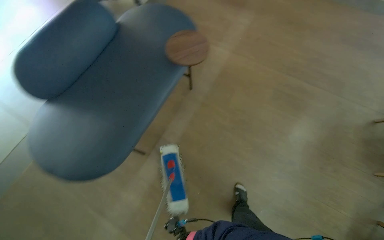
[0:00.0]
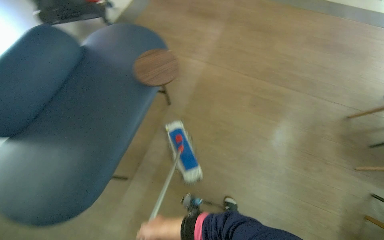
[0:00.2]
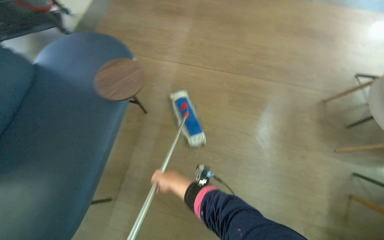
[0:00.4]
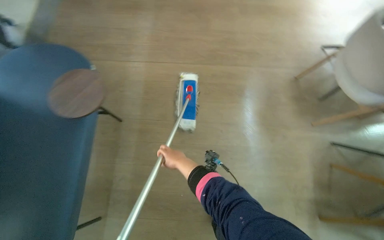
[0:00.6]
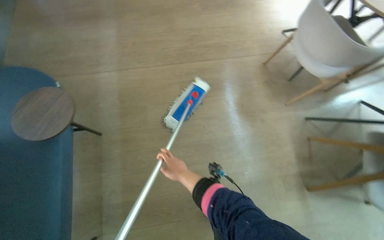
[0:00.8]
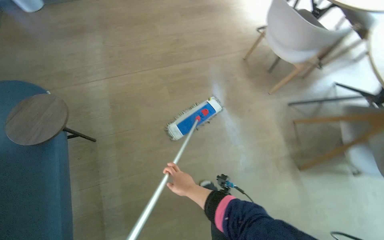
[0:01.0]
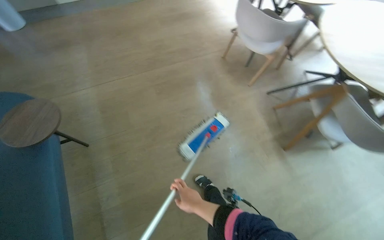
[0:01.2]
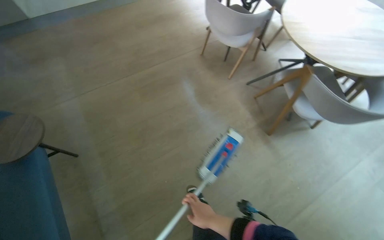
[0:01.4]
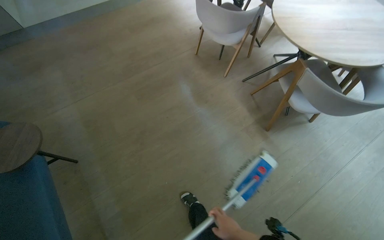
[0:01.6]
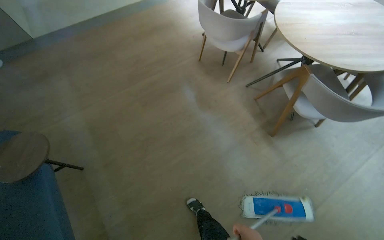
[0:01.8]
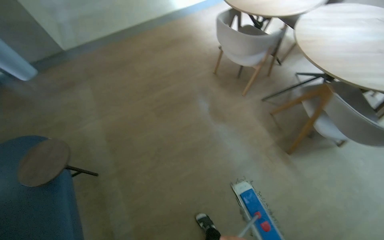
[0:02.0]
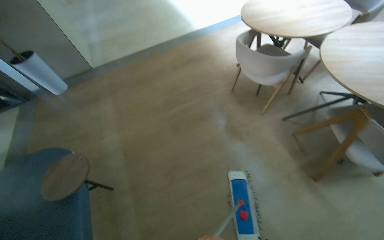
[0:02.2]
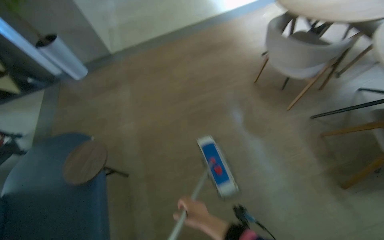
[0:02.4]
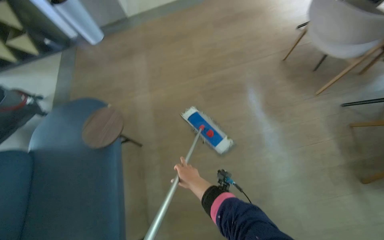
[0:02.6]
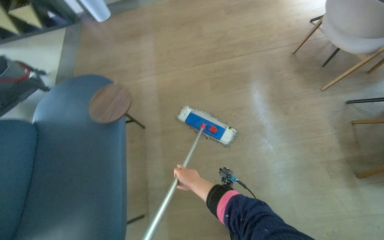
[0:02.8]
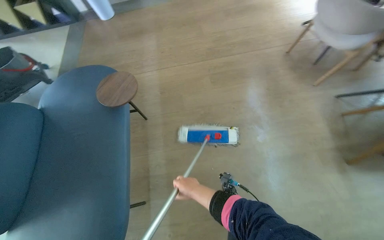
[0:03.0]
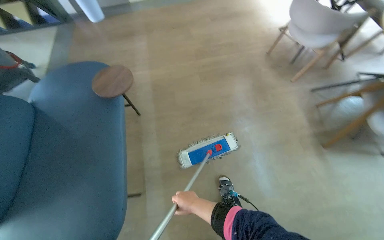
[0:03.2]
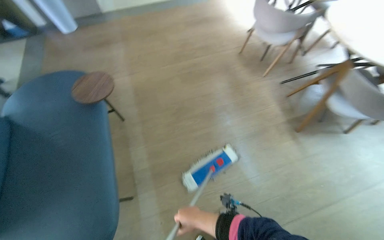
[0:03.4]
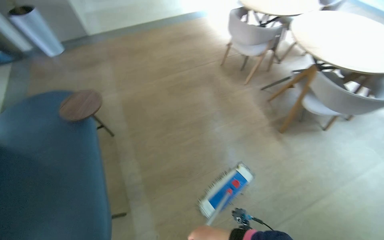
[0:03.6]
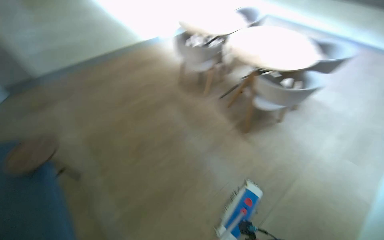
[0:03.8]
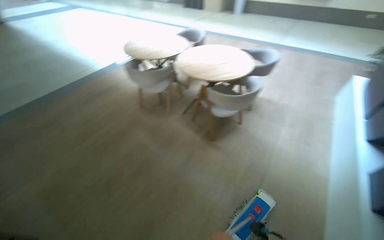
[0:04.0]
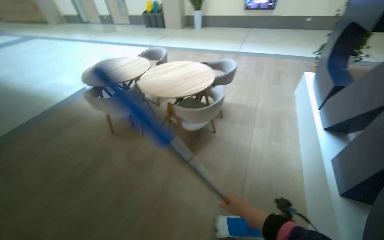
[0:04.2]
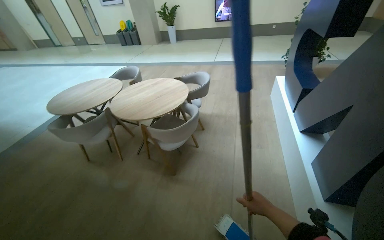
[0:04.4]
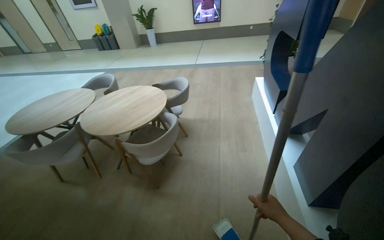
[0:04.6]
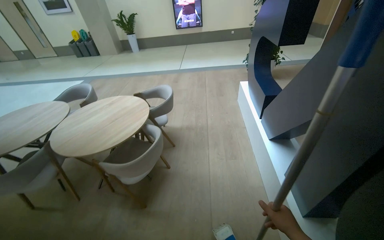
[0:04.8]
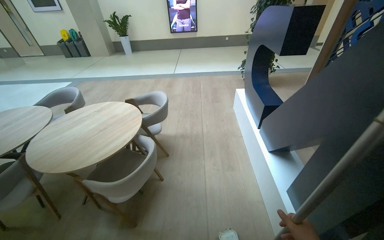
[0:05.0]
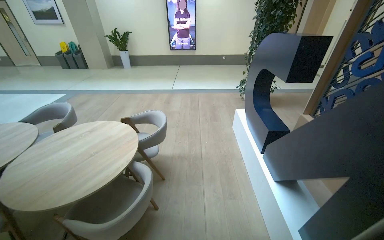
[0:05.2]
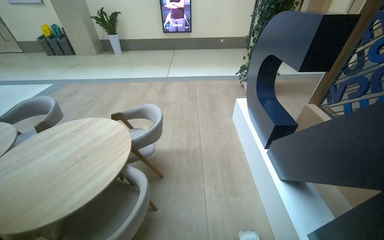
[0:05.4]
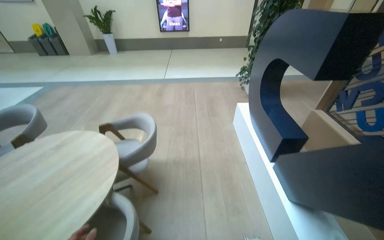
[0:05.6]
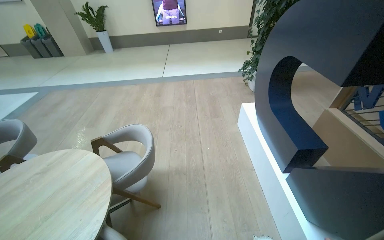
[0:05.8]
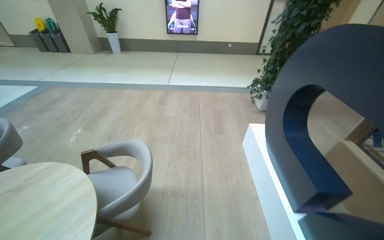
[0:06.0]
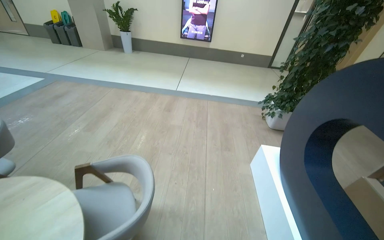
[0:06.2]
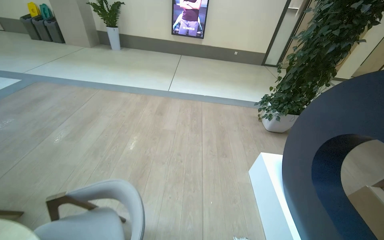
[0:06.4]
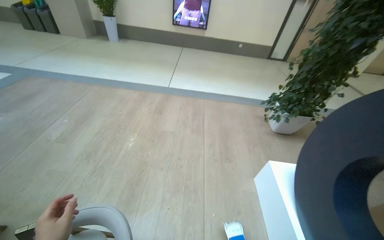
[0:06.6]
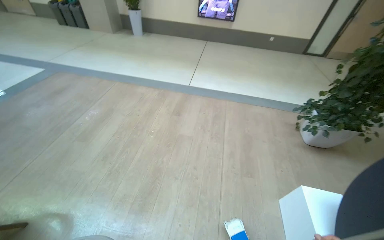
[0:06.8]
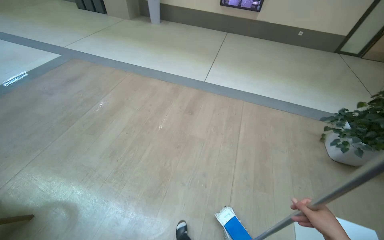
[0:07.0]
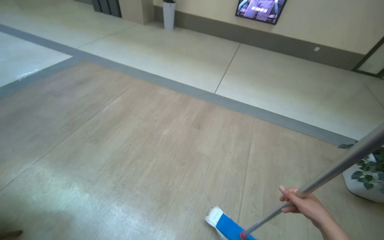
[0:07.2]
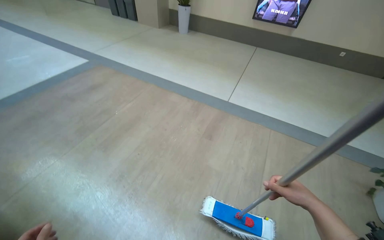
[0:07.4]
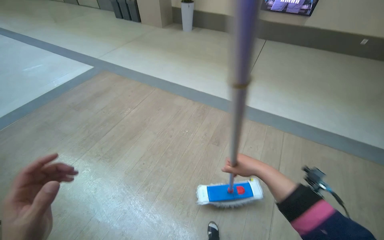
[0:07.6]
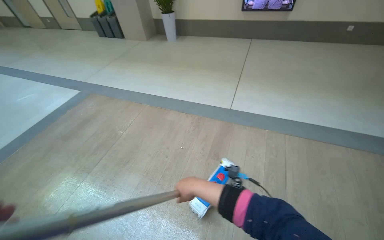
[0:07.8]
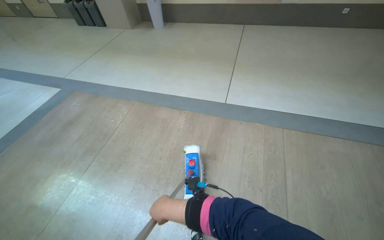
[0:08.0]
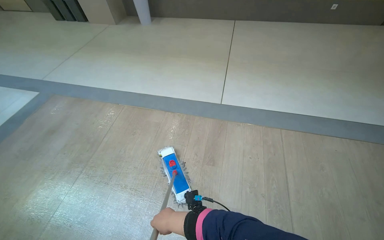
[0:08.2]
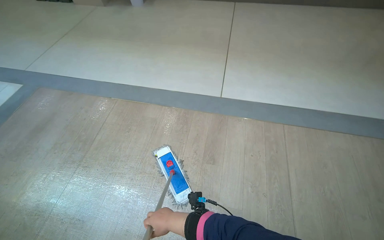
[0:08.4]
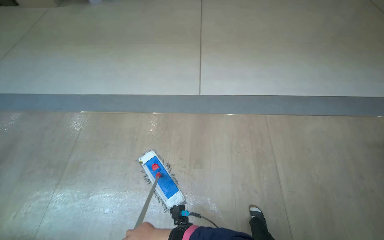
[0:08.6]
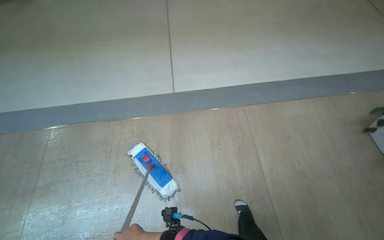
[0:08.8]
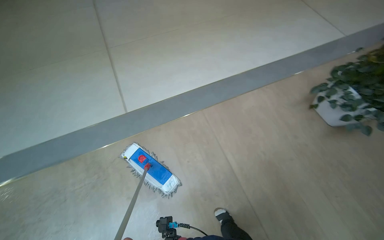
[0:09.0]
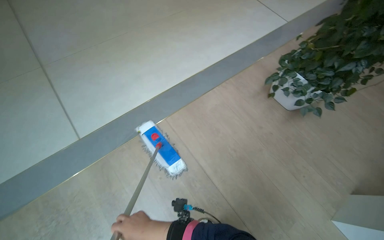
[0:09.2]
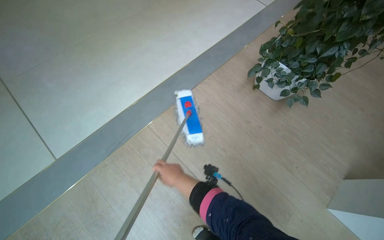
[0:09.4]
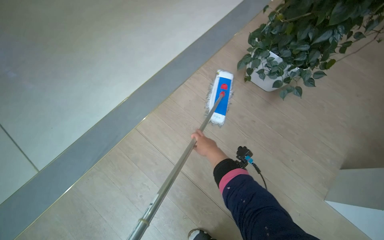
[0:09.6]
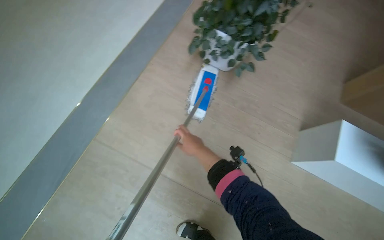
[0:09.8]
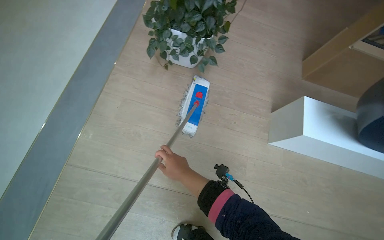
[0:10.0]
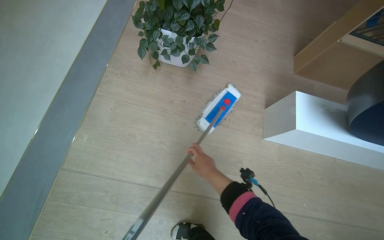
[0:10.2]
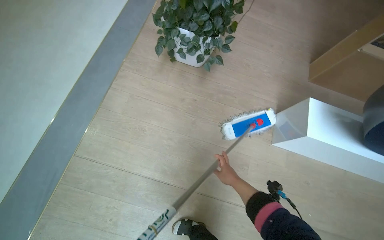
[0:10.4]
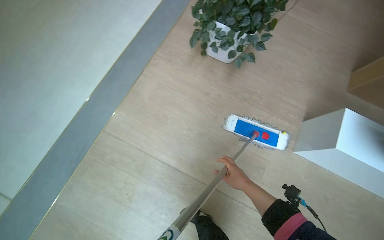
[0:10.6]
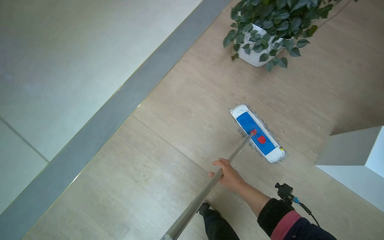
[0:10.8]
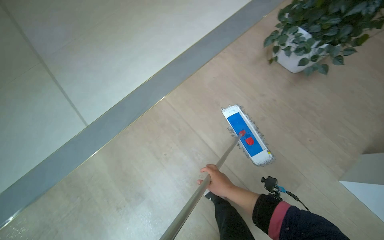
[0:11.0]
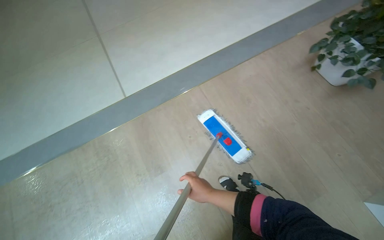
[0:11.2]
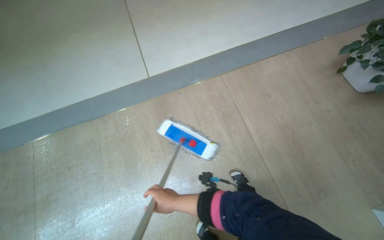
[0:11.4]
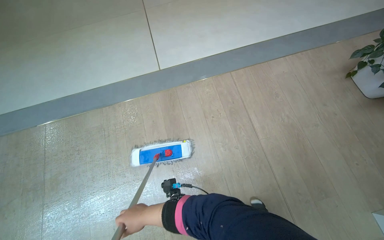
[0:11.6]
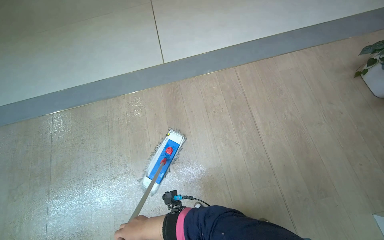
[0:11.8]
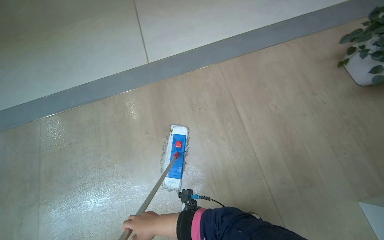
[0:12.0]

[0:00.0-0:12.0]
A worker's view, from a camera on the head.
Job: mopping floor.
The whole recording: Mopping common area floor. The worker mops the floor in the common area, moving around tables and chairs.
0:00.0 to 0:01.6: The head turns to the right by approximately 65 degrees.
0:01.6 to 0:03.0: The head rotates about 25 degrees to the left.
0:03.0 to 0:04.4: The camera travels approximately 70 cm. The head rotates some 70 degrees to the right. The view tips upward by roughly 30 degrees.
0:04.4 to 0:06.0: The camera travels approximately 1.5 m.
0:07.6 to 0:09.0: The wearer moves some 90 cm. The wearer looks some 50 degrees further to the right. The camera pitches downward, by some 15 degrees.
0:09.0 to 0:10.4: The head travels roughly 50 cm. The head rotates approximately 50 degrees to the right. The view tips downward by approximately 15 degrees.
0:10.4 to 0:12.0: The wearer moves roughly 60 cm. The head turns to the left by about 60 degrees.

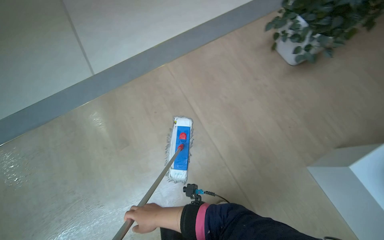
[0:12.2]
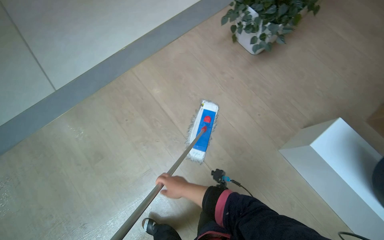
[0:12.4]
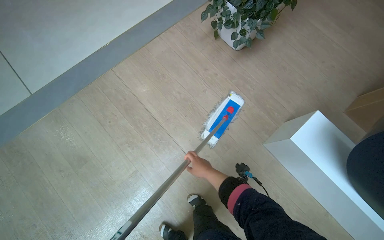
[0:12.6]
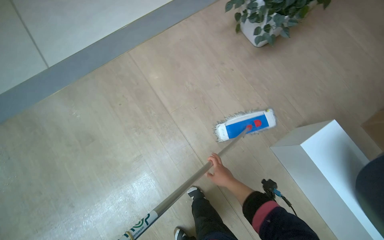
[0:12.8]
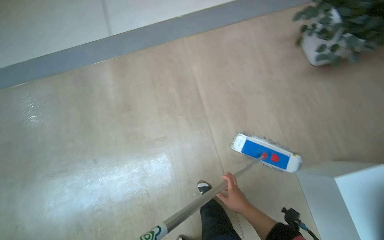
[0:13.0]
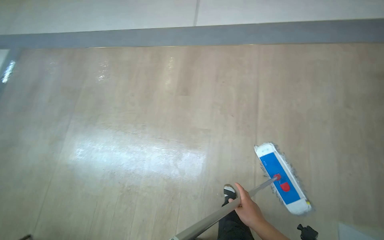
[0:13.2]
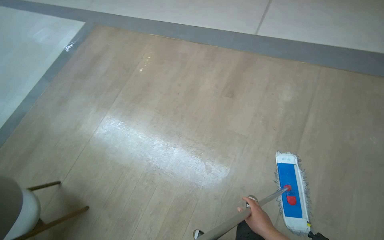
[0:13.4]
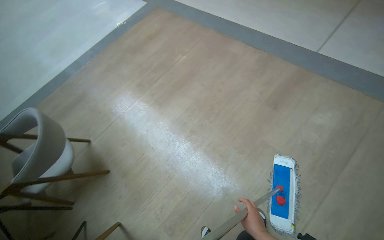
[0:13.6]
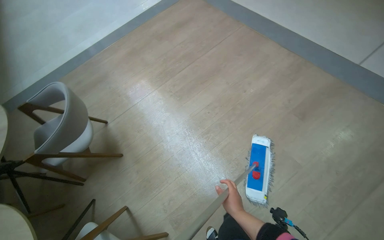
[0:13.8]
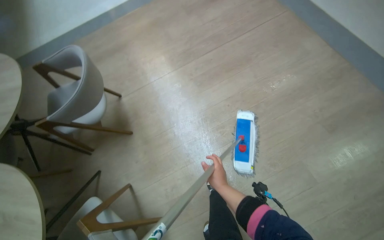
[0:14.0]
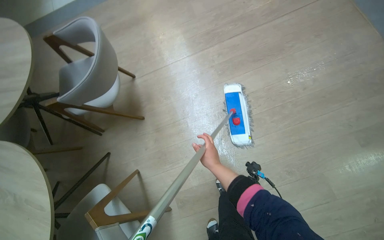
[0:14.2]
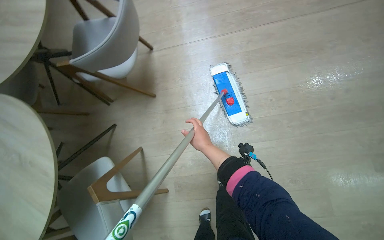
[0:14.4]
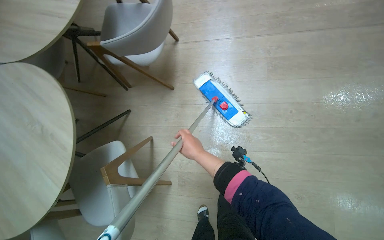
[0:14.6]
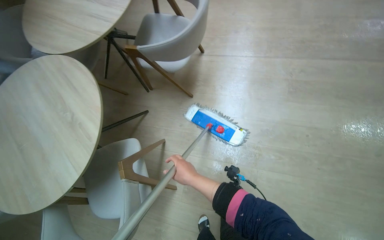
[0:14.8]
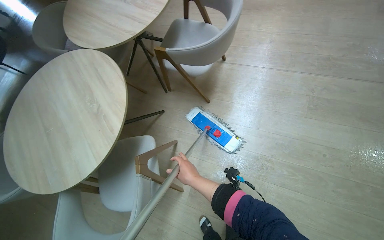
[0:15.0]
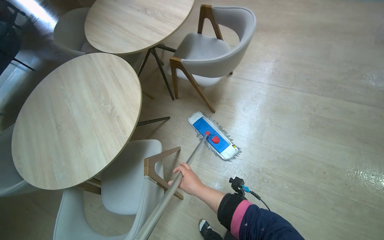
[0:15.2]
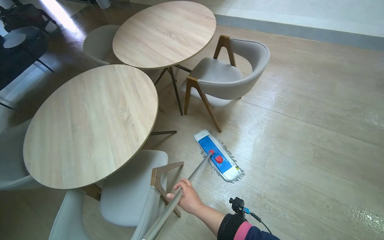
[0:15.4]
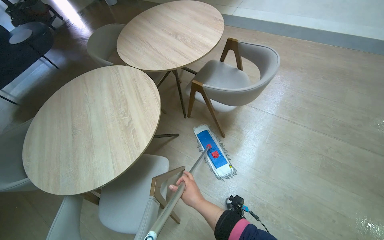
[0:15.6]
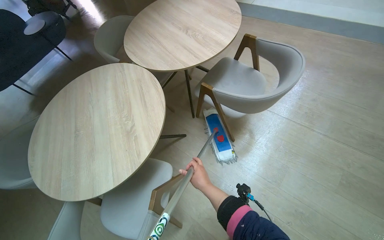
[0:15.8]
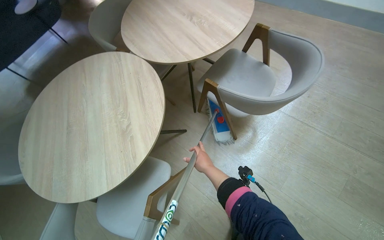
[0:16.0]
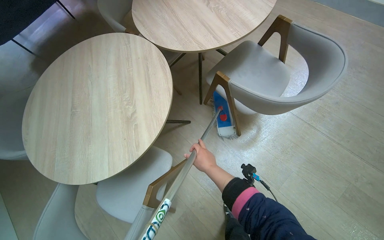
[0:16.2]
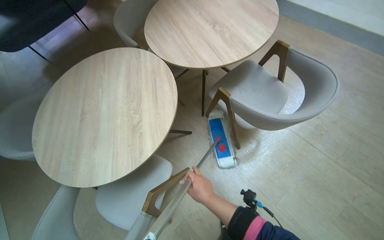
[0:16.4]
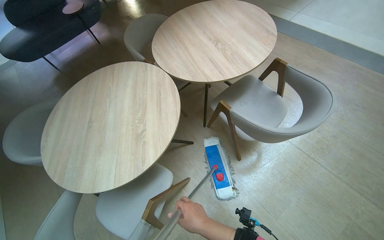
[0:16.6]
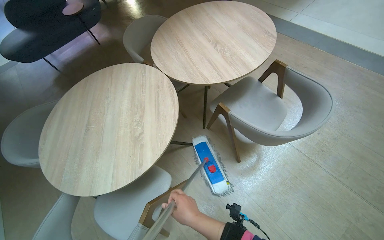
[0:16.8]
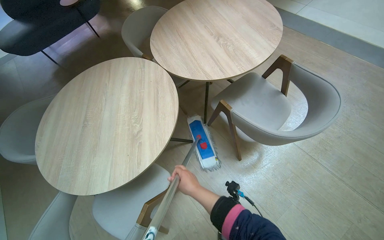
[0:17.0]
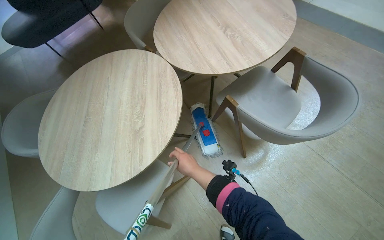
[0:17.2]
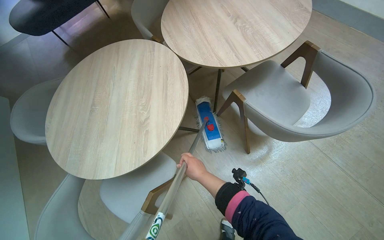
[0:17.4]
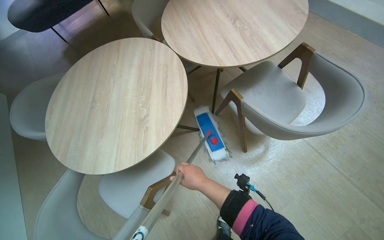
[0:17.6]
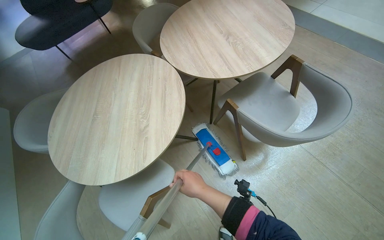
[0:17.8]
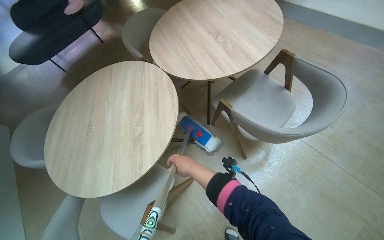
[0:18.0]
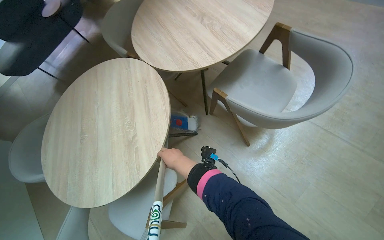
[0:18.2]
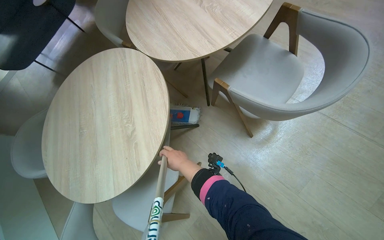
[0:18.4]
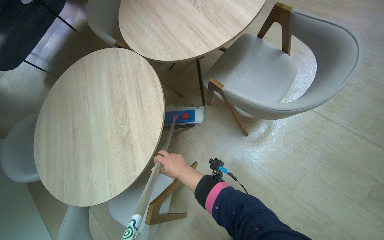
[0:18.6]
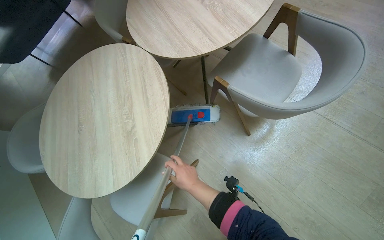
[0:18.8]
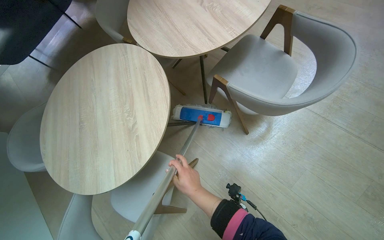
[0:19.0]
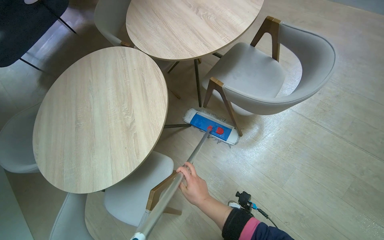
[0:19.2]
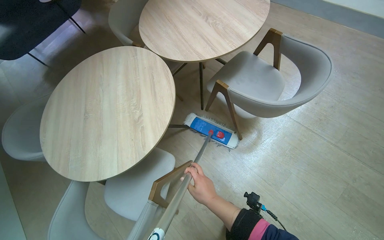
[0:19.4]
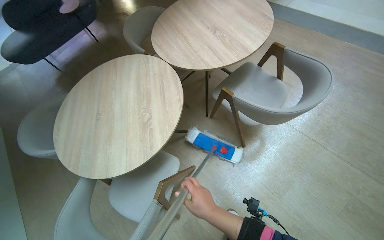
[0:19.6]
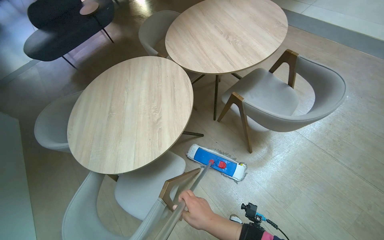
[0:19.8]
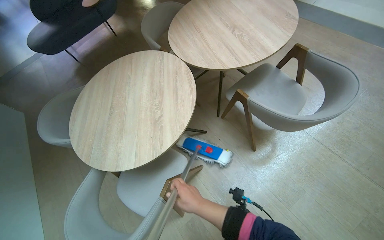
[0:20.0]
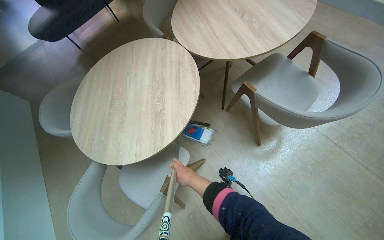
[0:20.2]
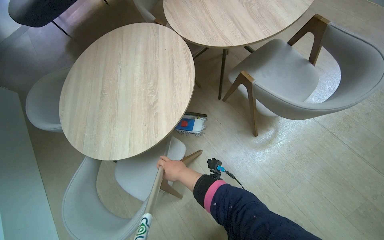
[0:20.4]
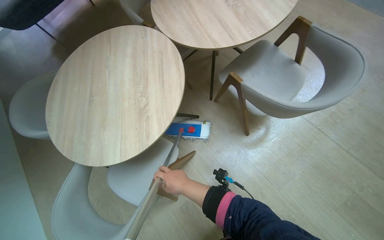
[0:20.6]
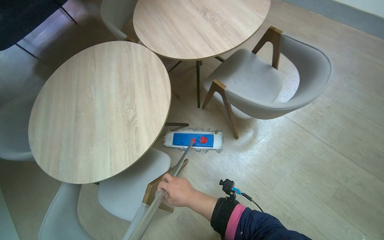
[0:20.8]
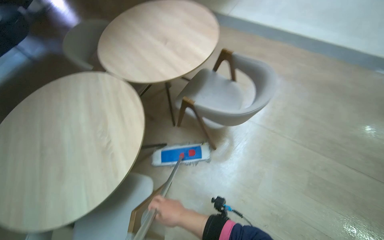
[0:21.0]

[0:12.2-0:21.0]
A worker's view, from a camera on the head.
Job: mopping floor.
The whole recording: Mopping common area floor. The worker mops the floor in the common area, moving around tables and chairs.
0:12.2 to 0:13.6: The head travels about 60 cm. The wearer looks about 70 degrees further to the left.
0:13.6 to 0:15.2: The camera travels approximately 50 cm. The wearer looks approximately 70 degrees further to the left. The view tips downward by some 15 degrees.
0:16.6 to 0:18.0: The right hand goes nearer and farther, roughly 15 cm each way, reversing 2 times.
0:18.0 to 0:19.6: The right hand heads down the picture and nearer to the camera, covering some 25 cm.
0:19.6 to 0:21.0: The right hand is displaced farther from the camera by approximately 10 cm.
